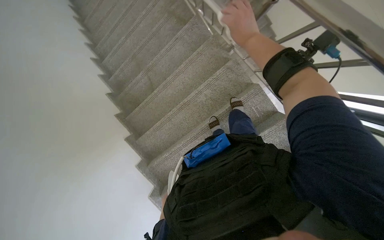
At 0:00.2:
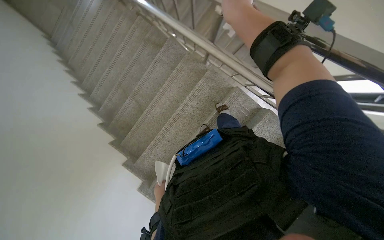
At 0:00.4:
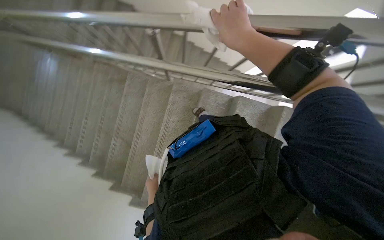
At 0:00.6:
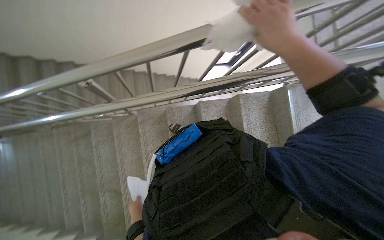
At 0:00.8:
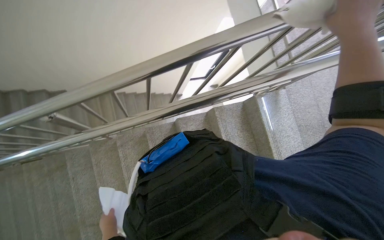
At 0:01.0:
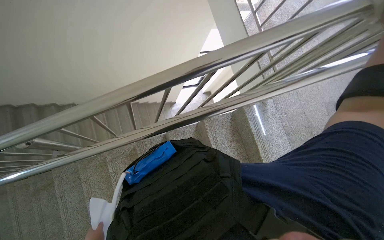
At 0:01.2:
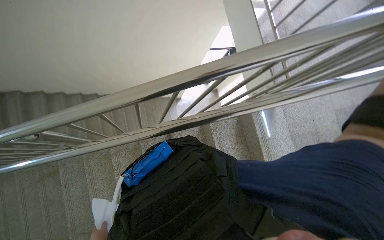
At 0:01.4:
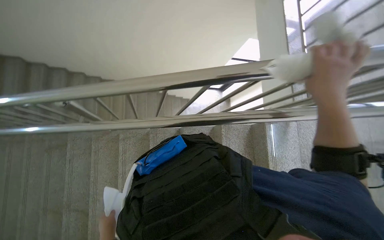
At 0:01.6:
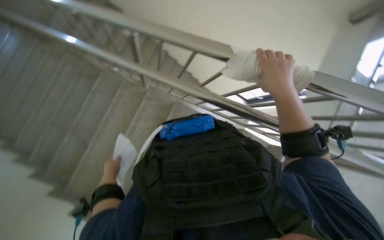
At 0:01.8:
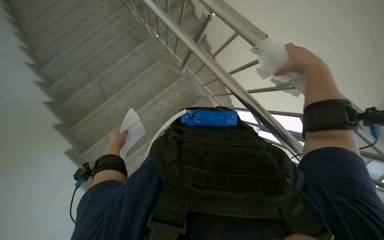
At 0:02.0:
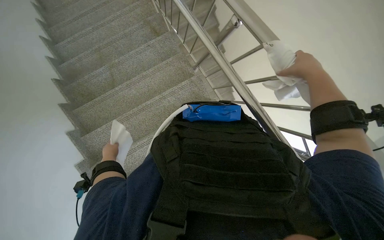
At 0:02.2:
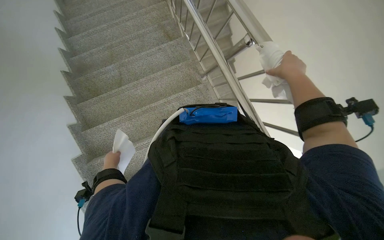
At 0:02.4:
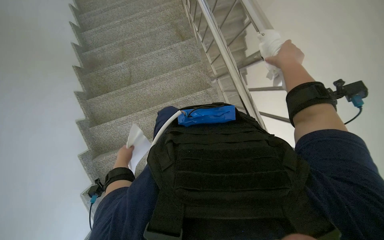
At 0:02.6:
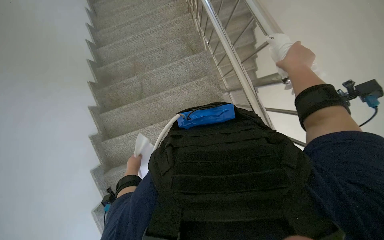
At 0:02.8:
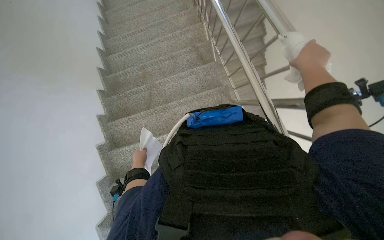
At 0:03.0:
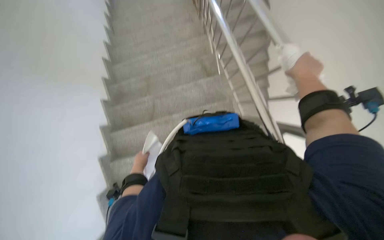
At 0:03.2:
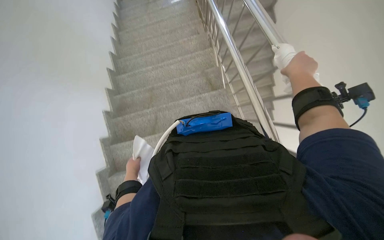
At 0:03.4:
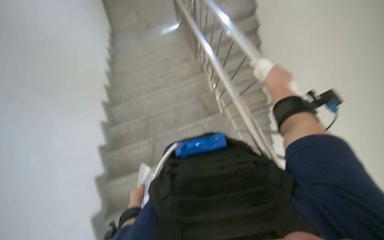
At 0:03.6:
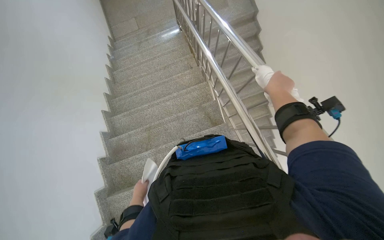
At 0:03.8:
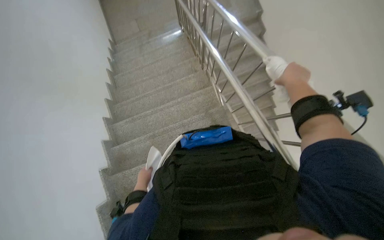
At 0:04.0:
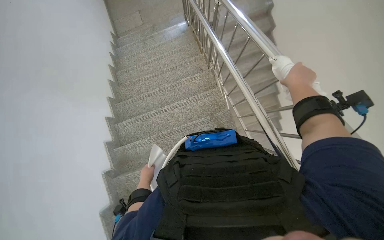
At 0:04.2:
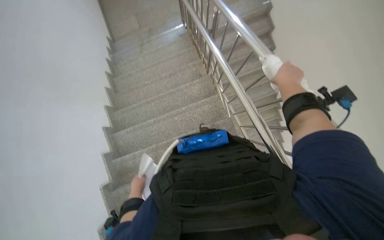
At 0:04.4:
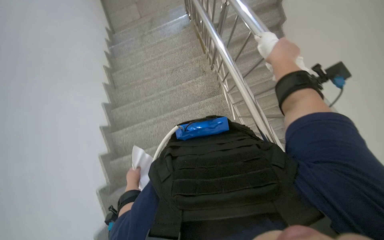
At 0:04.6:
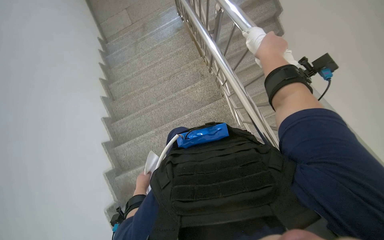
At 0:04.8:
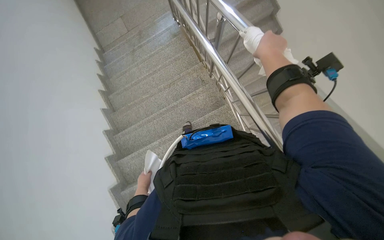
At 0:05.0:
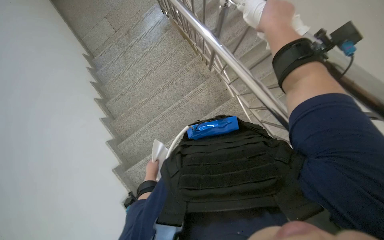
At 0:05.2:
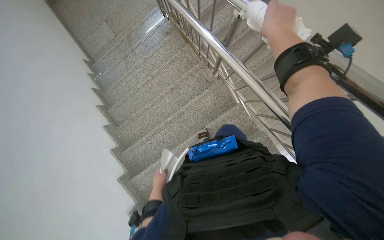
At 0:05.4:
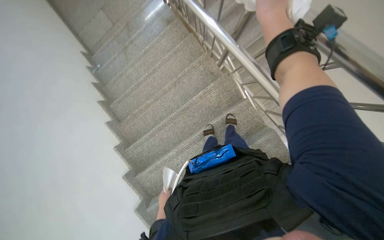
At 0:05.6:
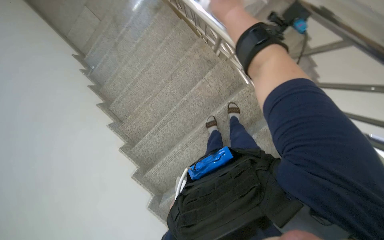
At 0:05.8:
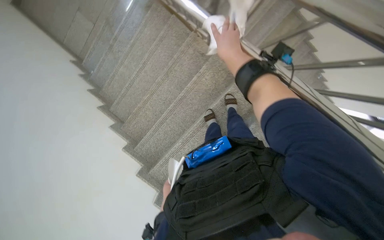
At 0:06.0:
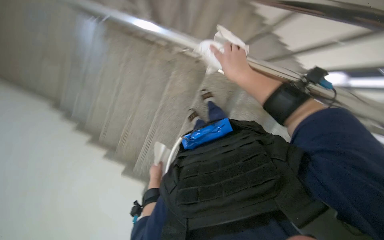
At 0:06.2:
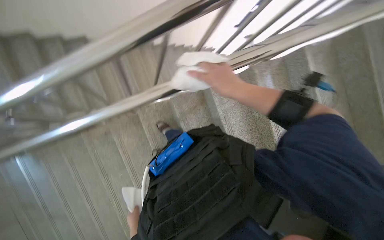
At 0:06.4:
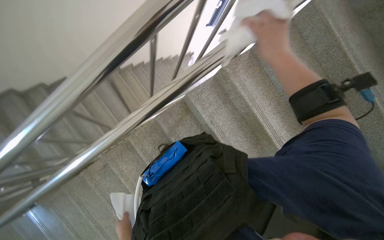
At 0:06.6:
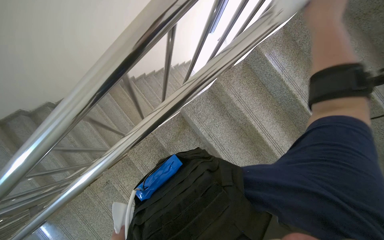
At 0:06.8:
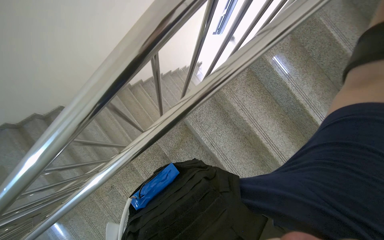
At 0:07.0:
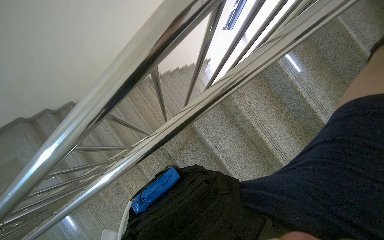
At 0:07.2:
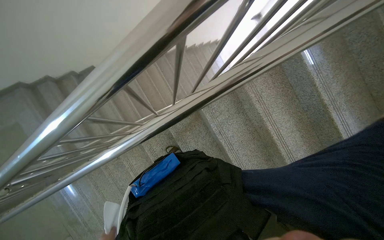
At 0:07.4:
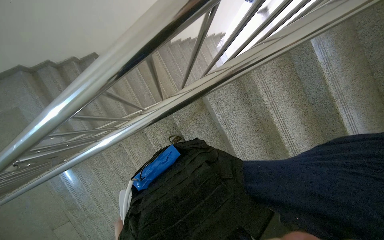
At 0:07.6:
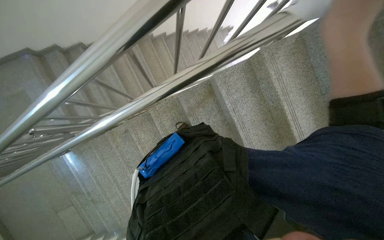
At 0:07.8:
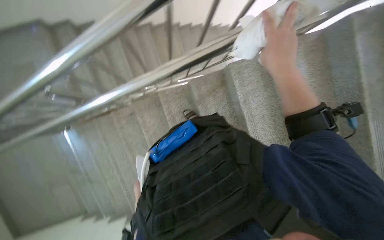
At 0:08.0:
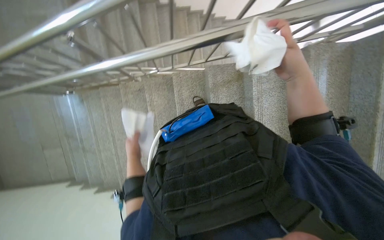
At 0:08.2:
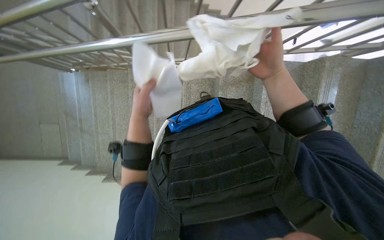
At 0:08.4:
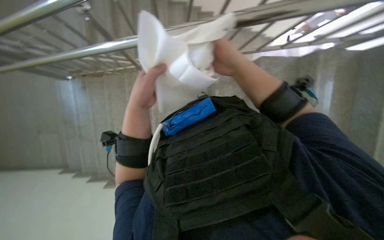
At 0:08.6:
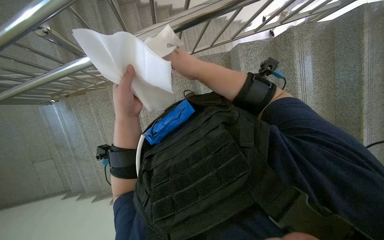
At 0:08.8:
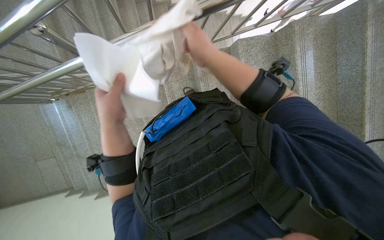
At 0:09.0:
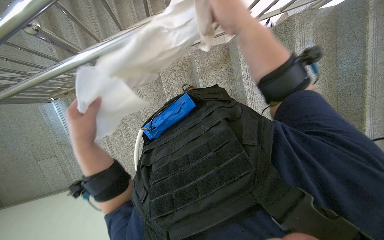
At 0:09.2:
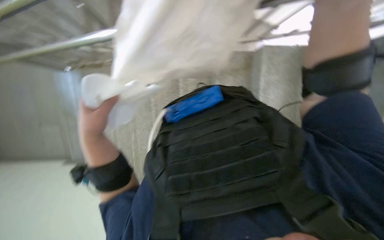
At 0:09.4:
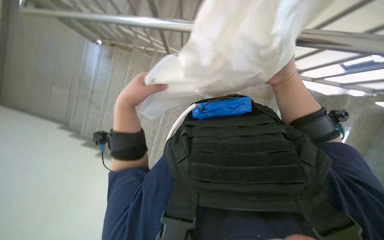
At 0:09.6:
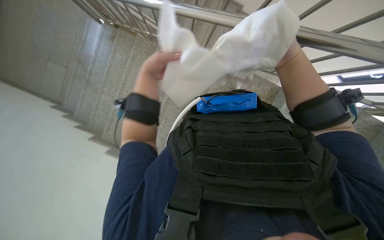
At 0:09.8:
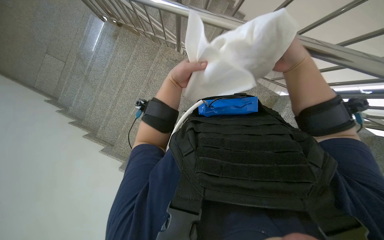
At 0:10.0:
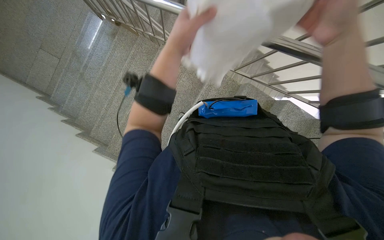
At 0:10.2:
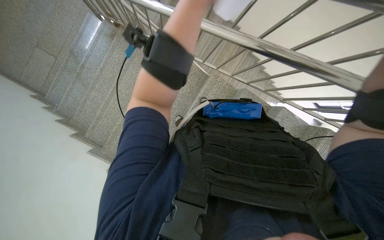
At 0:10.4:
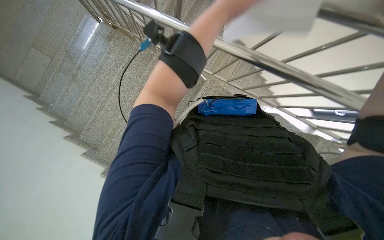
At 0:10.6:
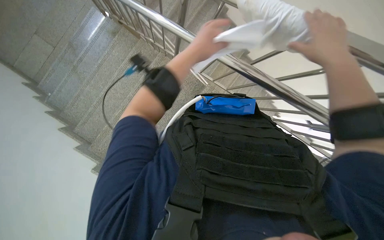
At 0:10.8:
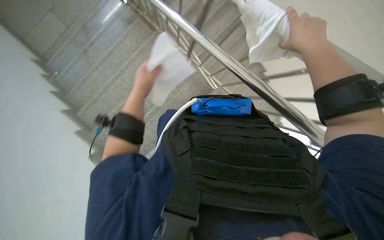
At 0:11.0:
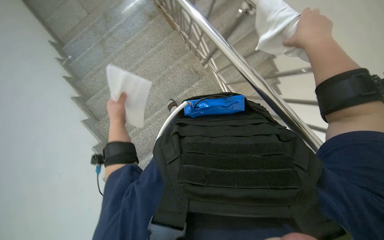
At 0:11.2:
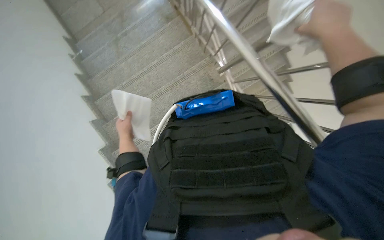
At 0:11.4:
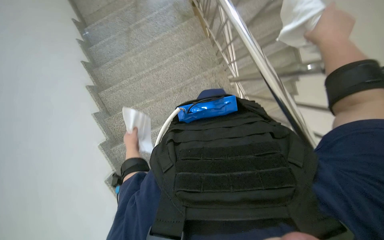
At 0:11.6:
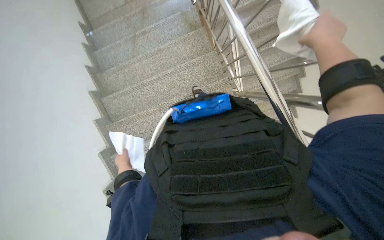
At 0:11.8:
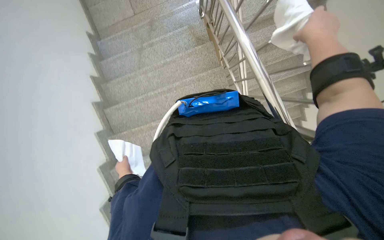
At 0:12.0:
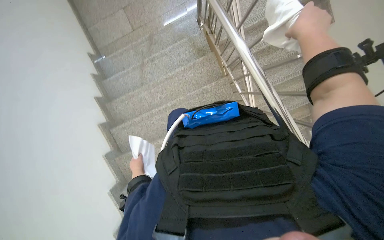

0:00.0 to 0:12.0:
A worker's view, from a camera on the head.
Job: wiping surfaces.
The whole recording: Wiping stair handrails. The worker wipes the metal stair handrails with a white cloth while descending.
0:00.0 to 0:01.6: The wearer looks roughly 25 degrees further upward. Everything in view rotates roughly 40 degrees counterclockwise.
0:01.6 to 0:03.0: The wearer's head swings approximately 35 degrees to the left.
0:03.0 to 0:04.4: The wearer looks about 15 degrees further upward.
0:04.4 to 0:06.0: The scene turns about 45 degrees counterclockwise in the picture.
0:09.0 to 0:10.4: The left hand travels to the right and up the picture by about 30 cm.
0:10.4 to 0:12.0: The scene turns roughly 35 degrees clockwise in the picture. The left hand heads farther from the camera and to the left, covering roughly 70 cm.

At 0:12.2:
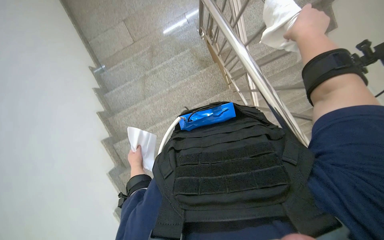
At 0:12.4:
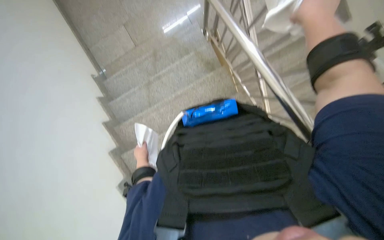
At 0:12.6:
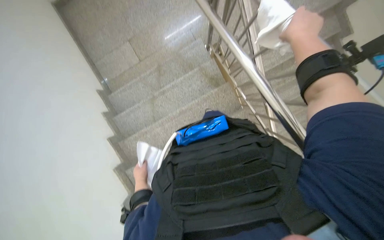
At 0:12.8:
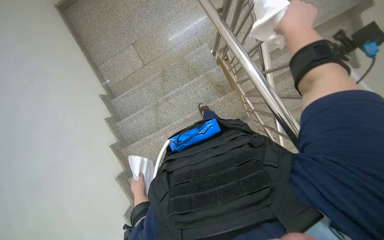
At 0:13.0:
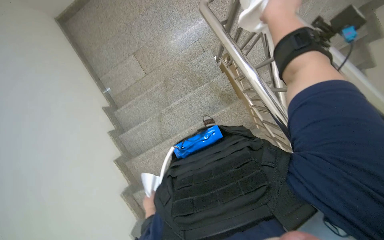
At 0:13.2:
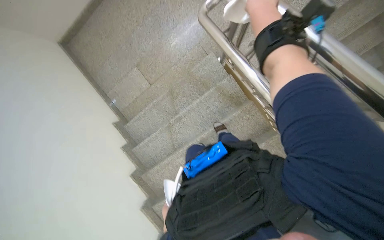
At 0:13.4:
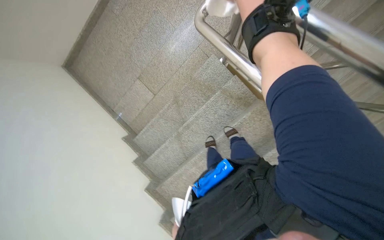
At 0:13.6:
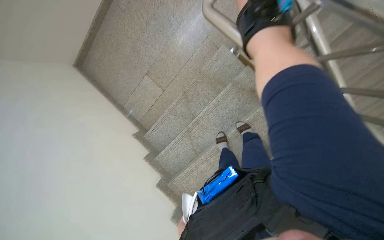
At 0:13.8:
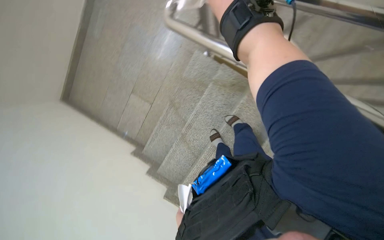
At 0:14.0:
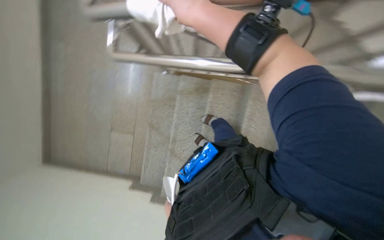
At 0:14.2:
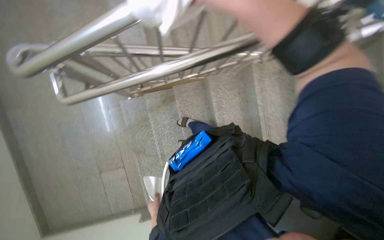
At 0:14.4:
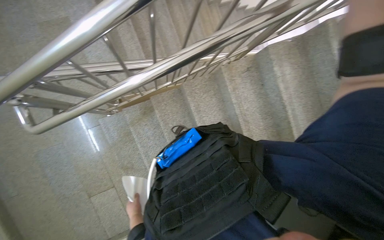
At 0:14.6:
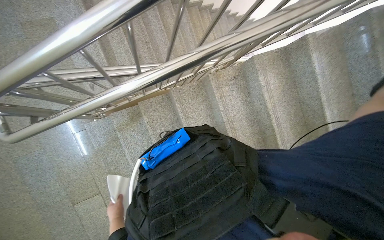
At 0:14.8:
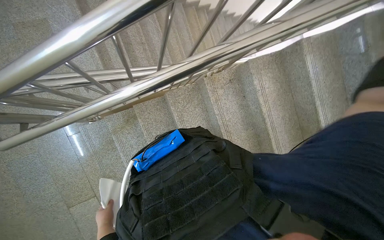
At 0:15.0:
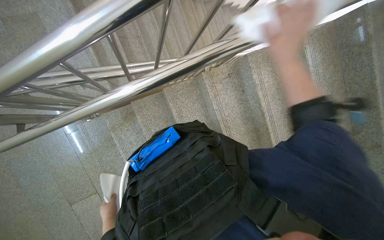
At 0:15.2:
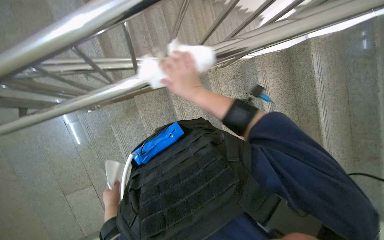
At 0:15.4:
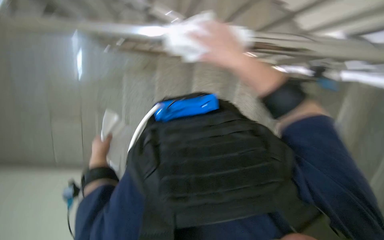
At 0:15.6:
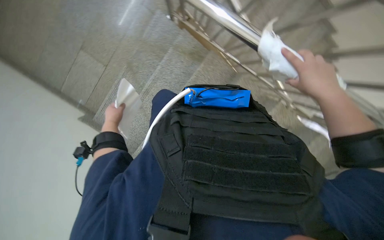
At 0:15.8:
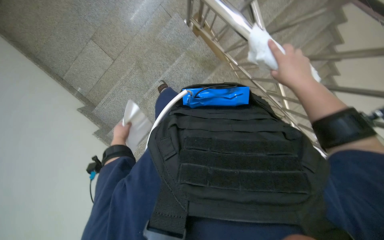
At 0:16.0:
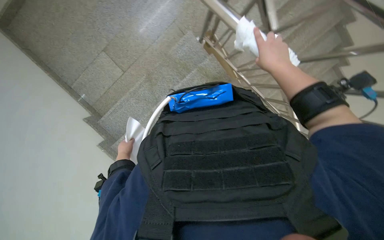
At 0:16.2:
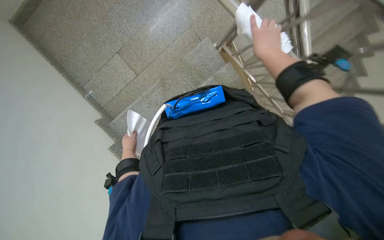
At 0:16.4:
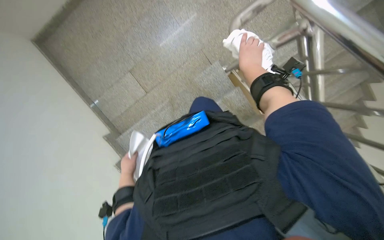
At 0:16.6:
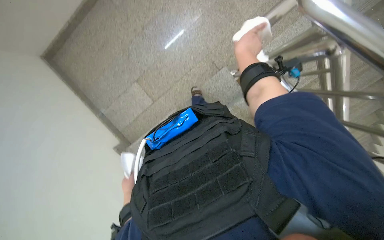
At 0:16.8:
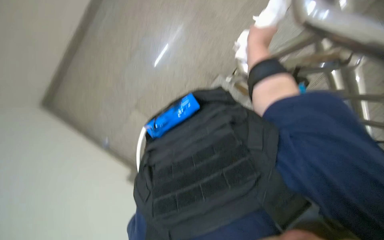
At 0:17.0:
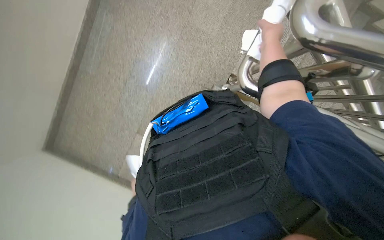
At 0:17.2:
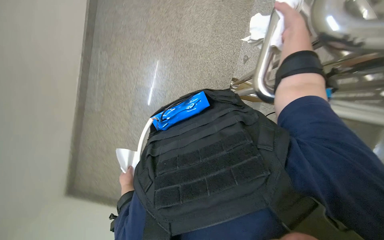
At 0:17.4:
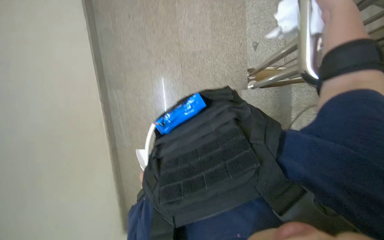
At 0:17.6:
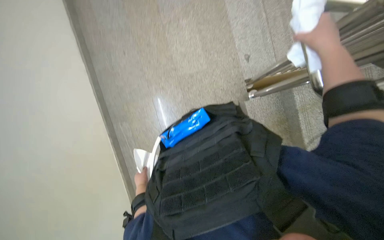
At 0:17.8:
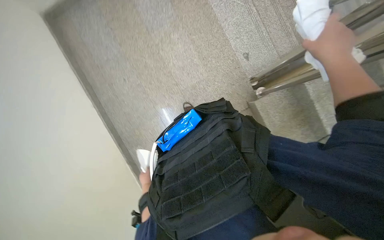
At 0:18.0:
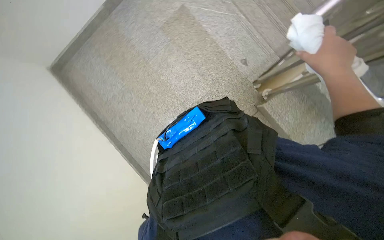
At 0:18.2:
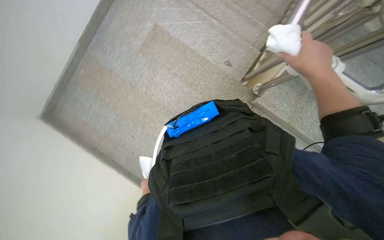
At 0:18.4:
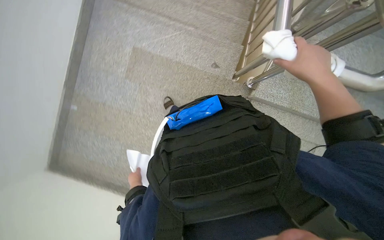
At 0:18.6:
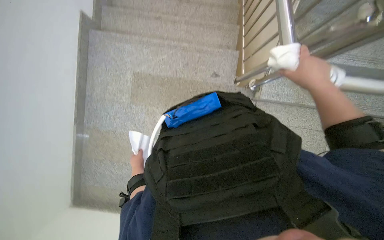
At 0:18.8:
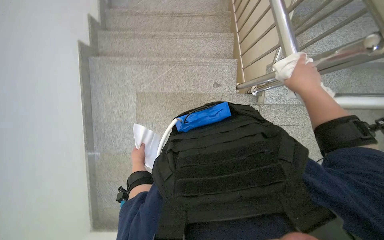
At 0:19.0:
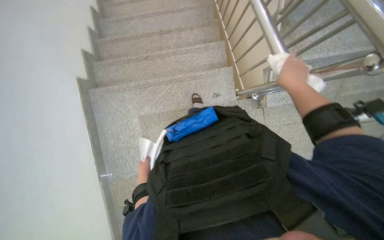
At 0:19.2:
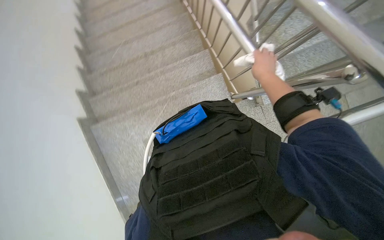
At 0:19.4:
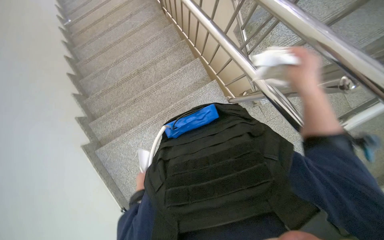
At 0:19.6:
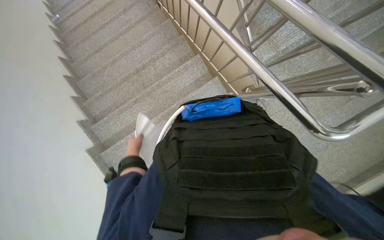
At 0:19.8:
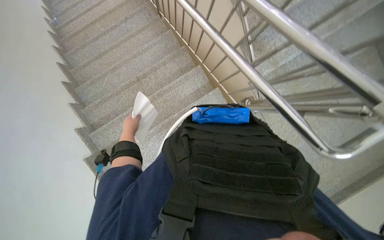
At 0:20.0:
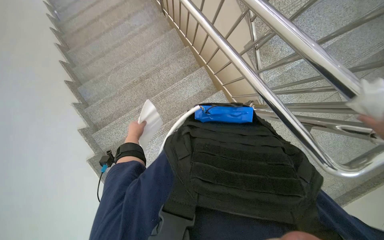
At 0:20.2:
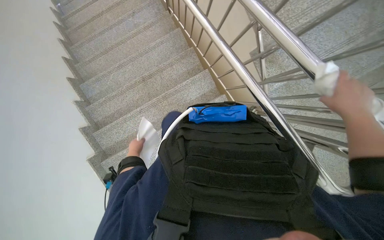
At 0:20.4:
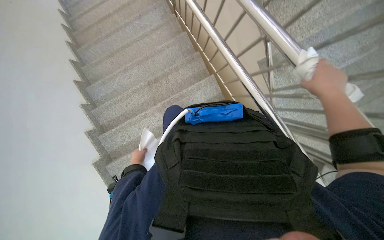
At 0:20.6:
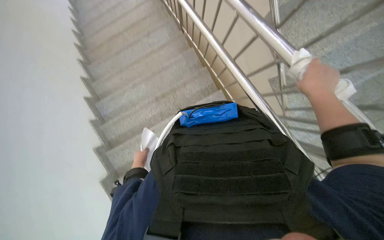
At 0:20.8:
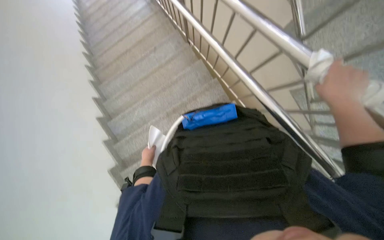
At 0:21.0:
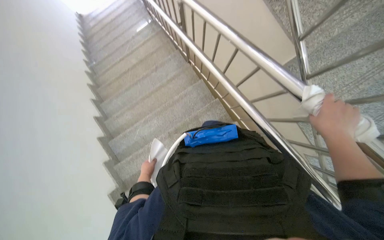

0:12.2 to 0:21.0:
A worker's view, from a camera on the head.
Job: wiping surfaces.
The whole recording: Wiping stair handrails. The worker wipes the metal stair handrails with a white cloth while descending.
0:12.2 to 0:13.6: The camera is carried roughly 40 cm. The view swings roughly 20 degrees to the left.
0:13.6 to 0:15.2: The wearer moves some 50 cm. The head turns to the right by some 65 degrees. The wearer looks roughly 20 degrees further upward.
0:15.2 to 0:16.6: The wearer's head swings roughly 45 degrees to the left.
0:16.6 to 0:18.0: The camera is aimed roughly 20 degrees further to the left. The view tips upward by some 20 degrees. The scene turns about 45 degrees counterclockwise in the picture.
0:18.0 to 0:19.6: The wearer moves approximately 70 cm. Everything in view rotates some 85 degrees counterclockwise.
0:19.6 to 0:21.0: The head travels some 70 cm.
